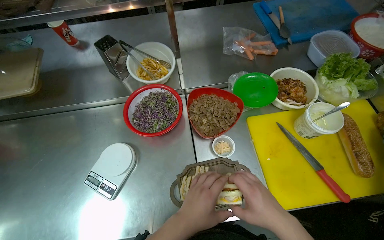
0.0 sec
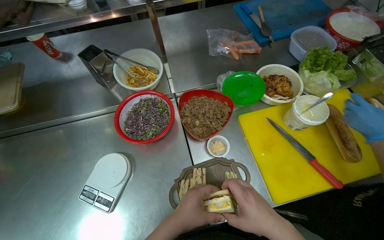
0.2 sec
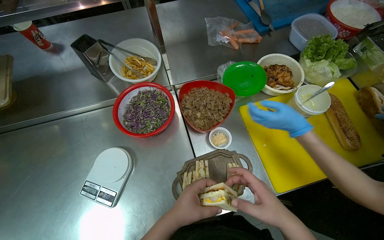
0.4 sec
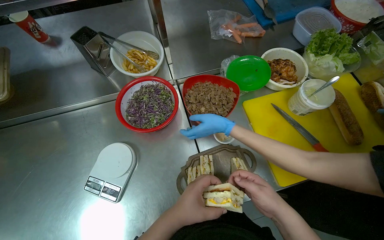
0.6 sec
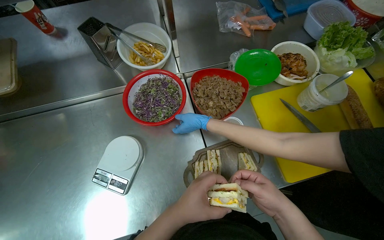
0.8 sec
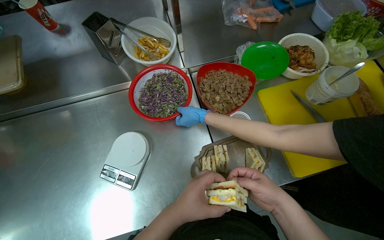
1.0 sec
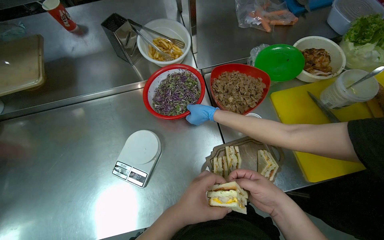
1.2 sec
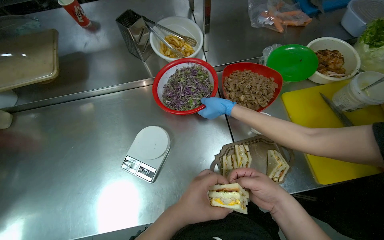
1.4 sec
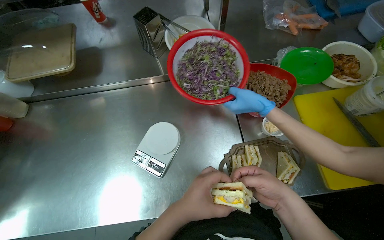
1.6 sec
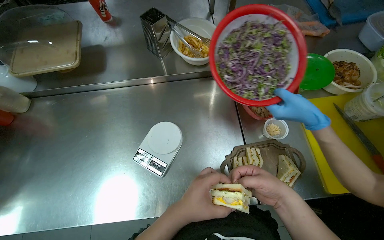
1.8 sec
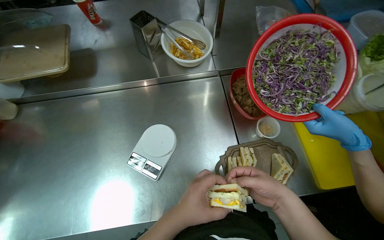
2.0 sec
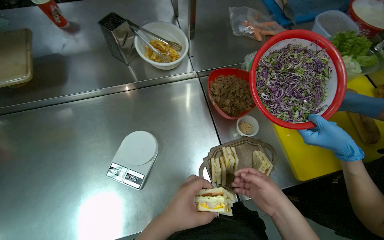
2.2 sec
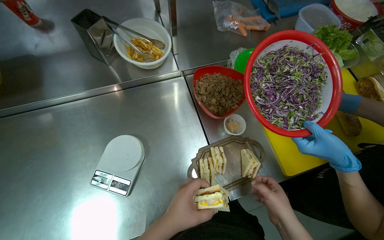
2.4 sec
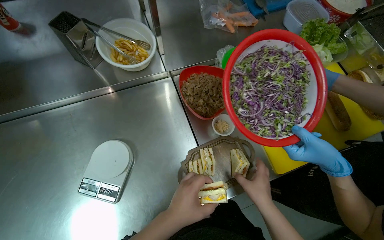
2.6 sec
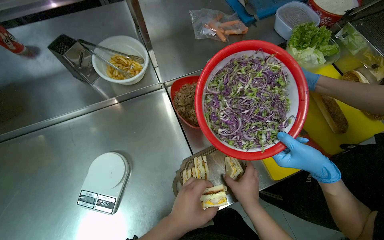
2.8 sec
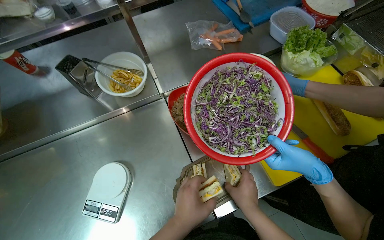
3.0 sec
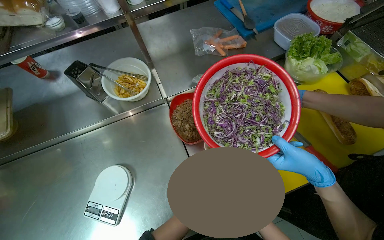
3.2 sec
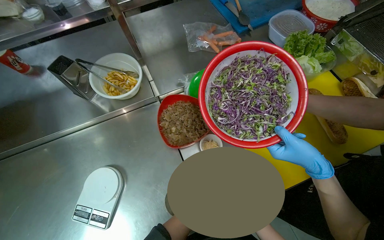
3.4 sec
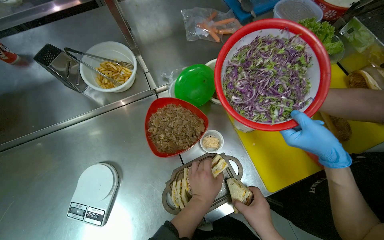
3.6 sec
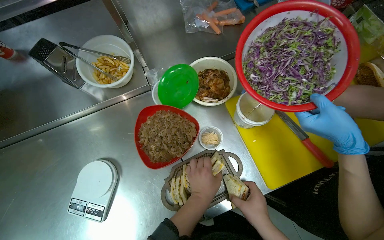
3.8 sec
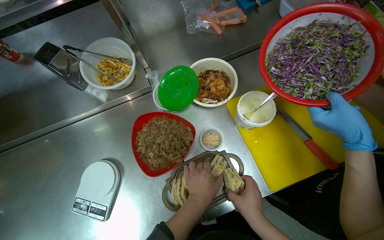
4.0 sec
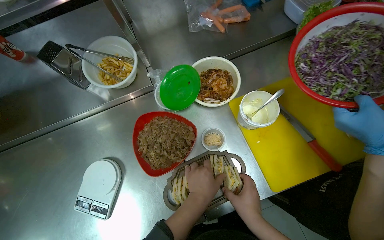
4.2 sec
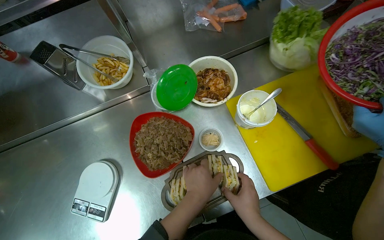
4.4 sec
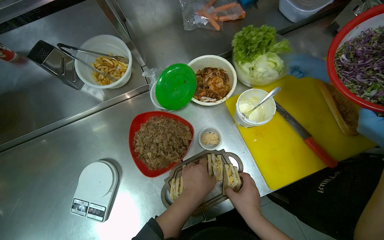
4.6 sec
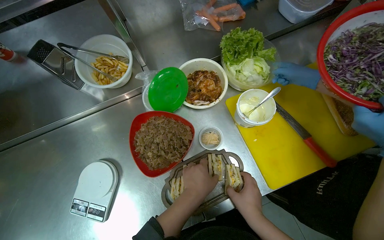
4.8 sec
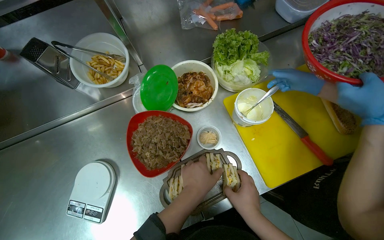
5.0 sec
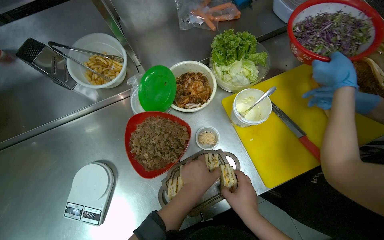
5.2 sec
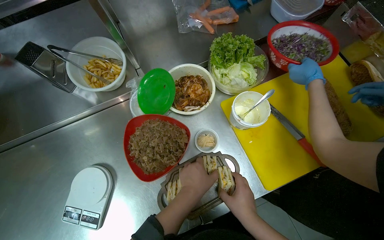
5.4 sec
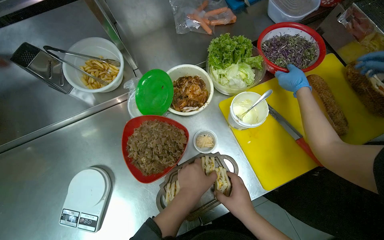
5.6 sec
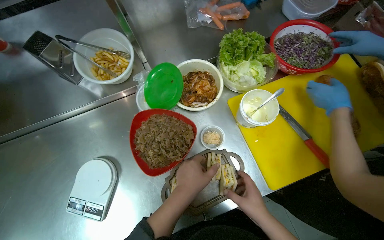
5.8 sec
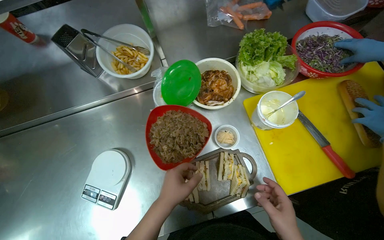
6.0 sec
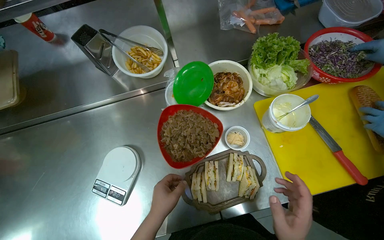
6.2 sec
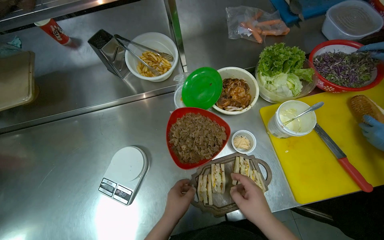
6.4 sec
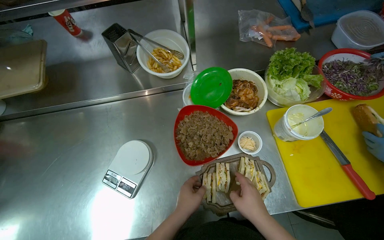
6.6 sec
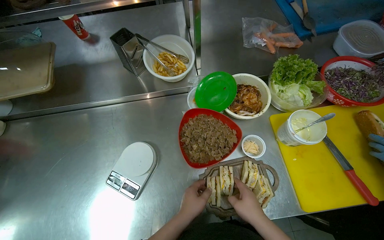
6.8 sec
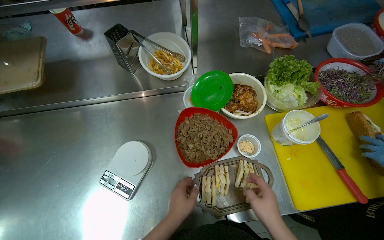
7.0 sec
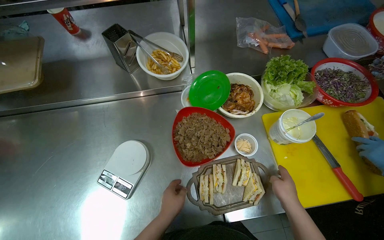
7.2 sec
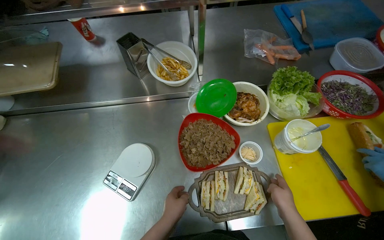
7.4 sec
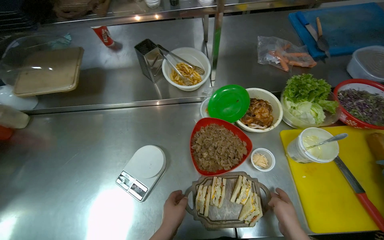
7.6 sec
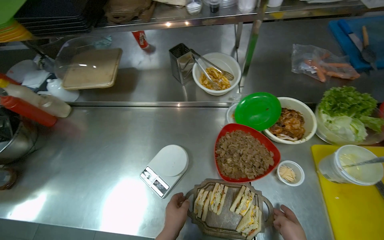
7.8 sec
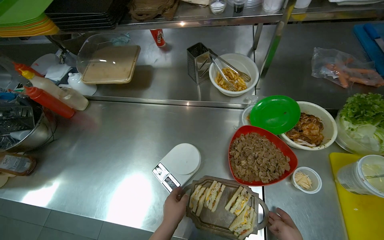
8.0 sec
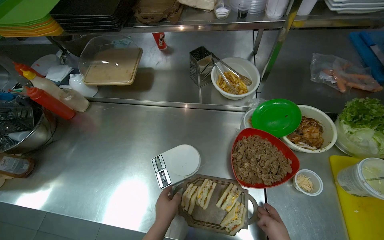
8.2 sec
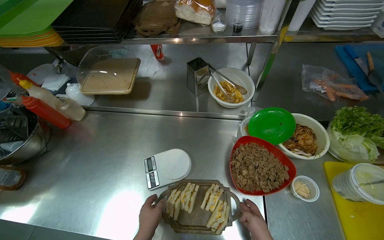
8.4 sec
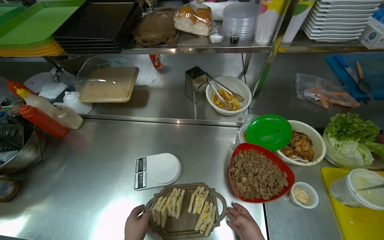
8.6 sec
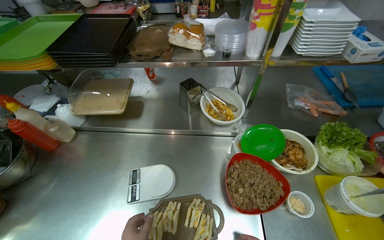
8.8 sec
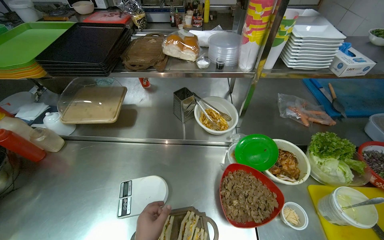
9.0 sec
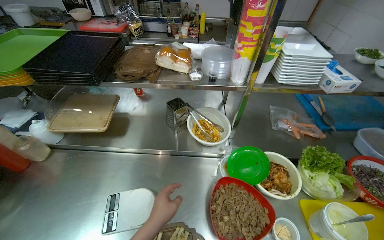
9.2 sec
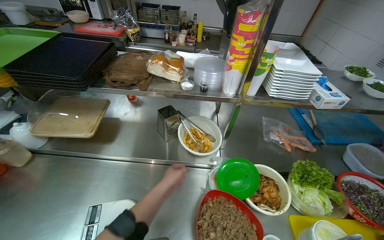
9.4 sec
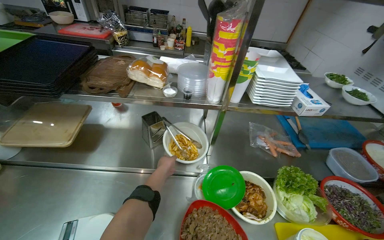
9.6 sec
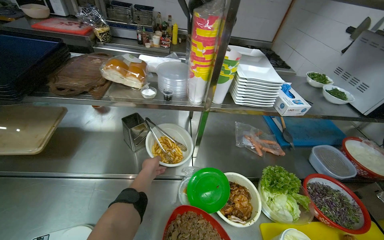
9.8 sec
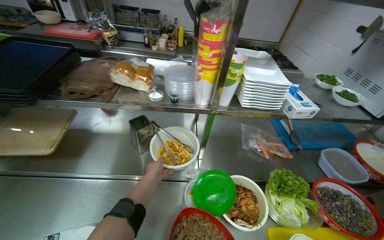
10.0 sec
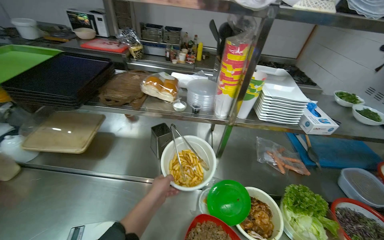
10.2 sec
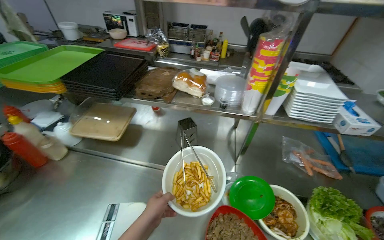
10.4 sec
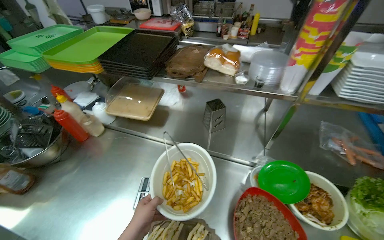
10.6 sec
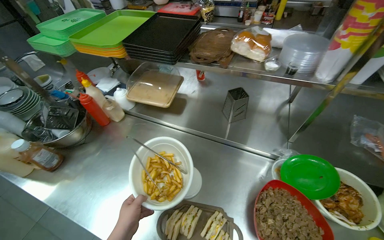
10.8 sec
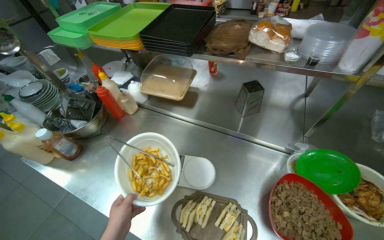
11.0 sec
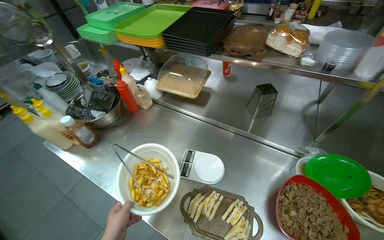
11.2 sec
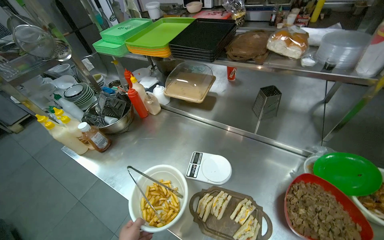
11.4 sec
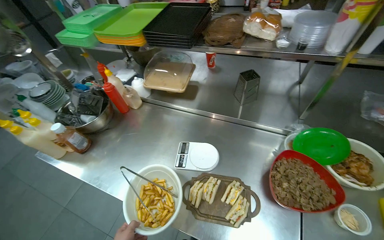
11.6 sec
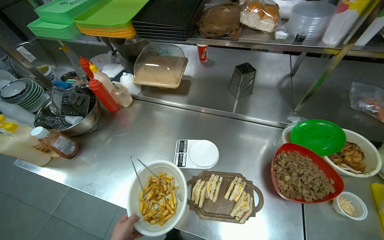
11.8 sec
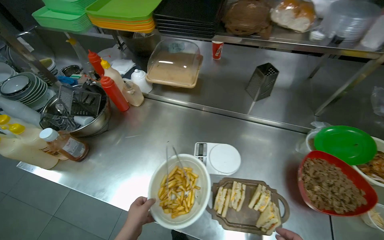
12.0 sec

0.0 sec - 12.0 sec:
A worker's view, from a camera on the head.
Job: preparing food.
The whole recording: Assembling meal on serving tray. The worker arranges sandwiches, salad, and french fries on a serving tray.
3.0 sec - 4.4 sec: The left hand heads farther from the camera, covering approximately 10 cm.
4.4 sec - 6.0 sec: The left hand heads to the left, covering some 10 cm.
6.0 sec - 7.6 sec: The left hand is displaced down the picture by some 10 cm.
7.6 sec - 9.0 sec: The wearer looks about 15 degrees further upward.
10.4 sec - 12.0 sec: The wearer looks about 15 degrees further downward.

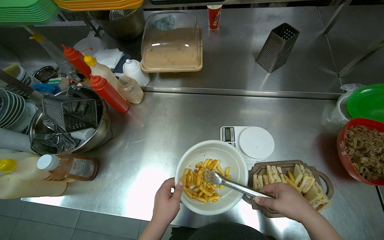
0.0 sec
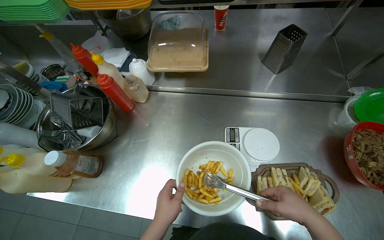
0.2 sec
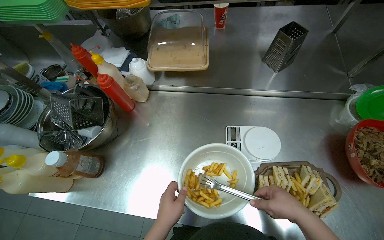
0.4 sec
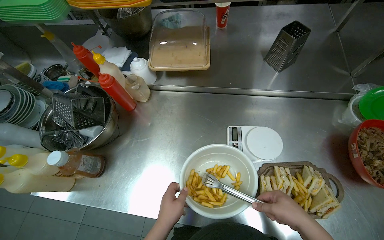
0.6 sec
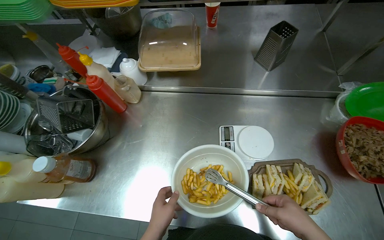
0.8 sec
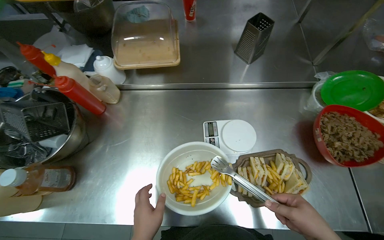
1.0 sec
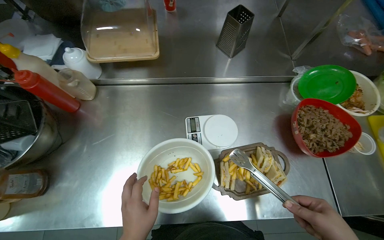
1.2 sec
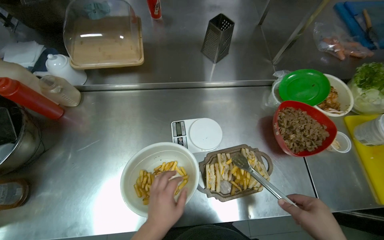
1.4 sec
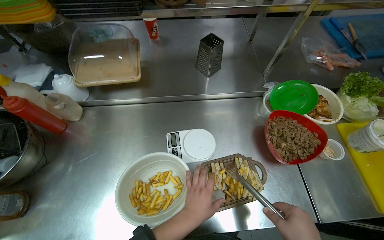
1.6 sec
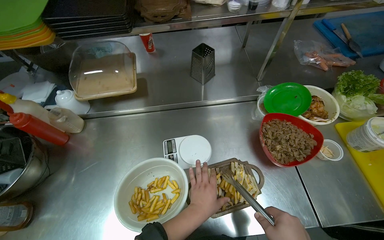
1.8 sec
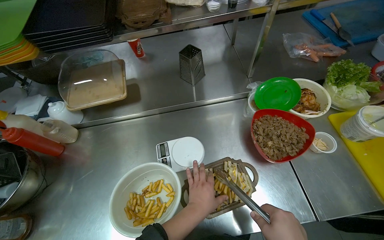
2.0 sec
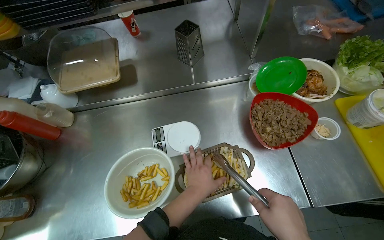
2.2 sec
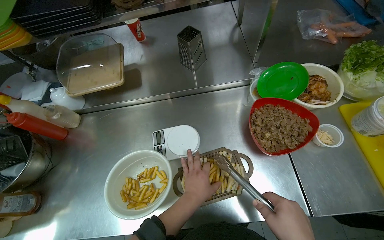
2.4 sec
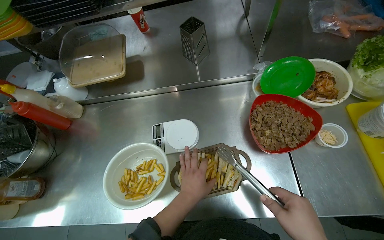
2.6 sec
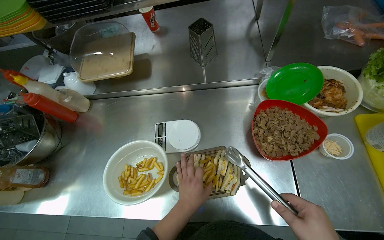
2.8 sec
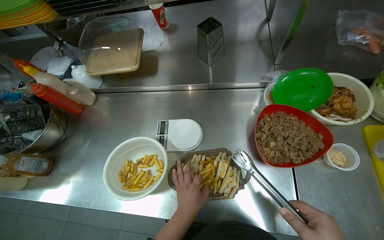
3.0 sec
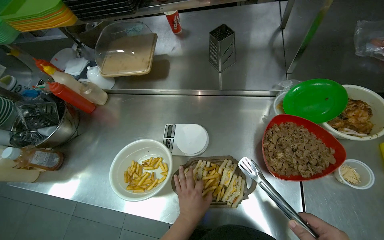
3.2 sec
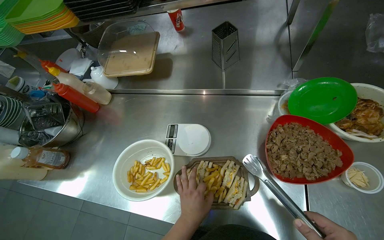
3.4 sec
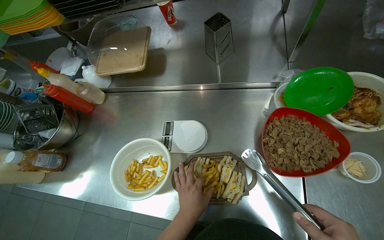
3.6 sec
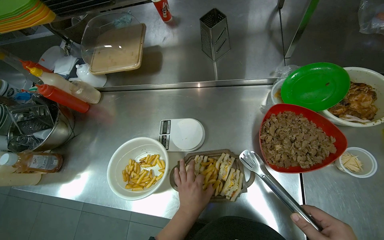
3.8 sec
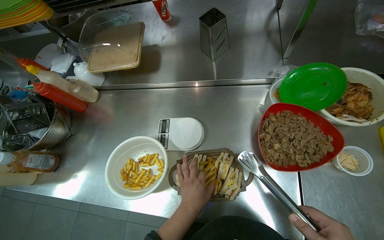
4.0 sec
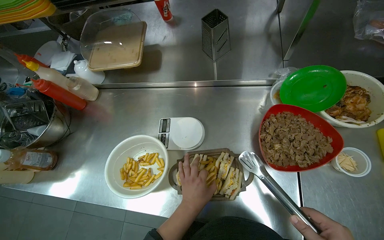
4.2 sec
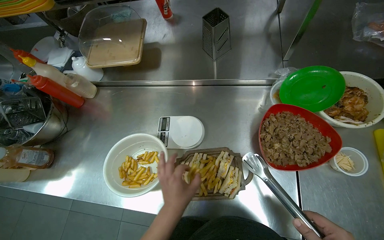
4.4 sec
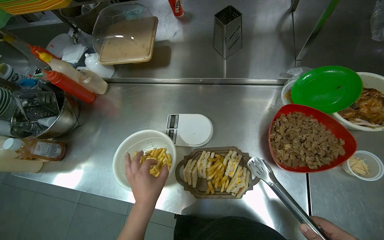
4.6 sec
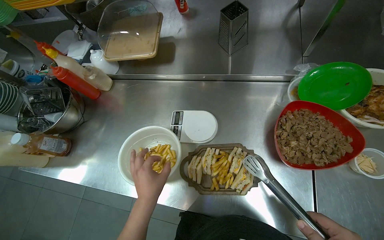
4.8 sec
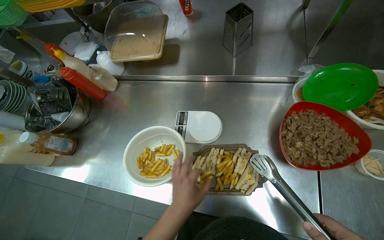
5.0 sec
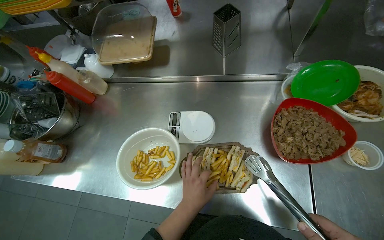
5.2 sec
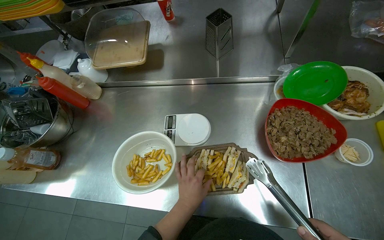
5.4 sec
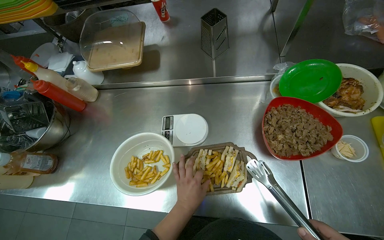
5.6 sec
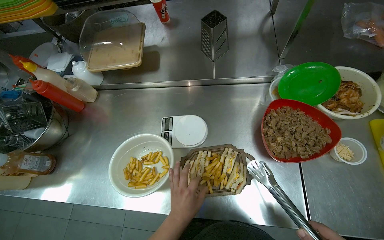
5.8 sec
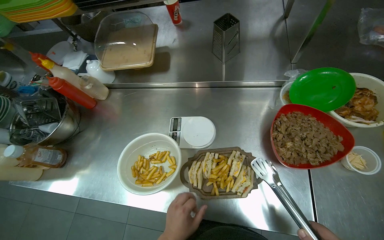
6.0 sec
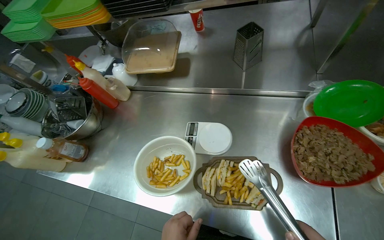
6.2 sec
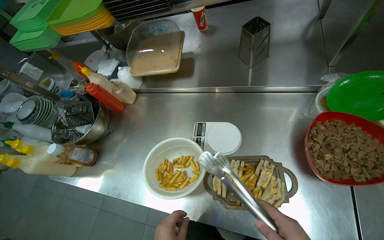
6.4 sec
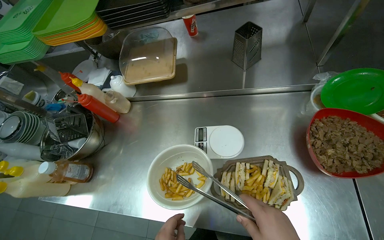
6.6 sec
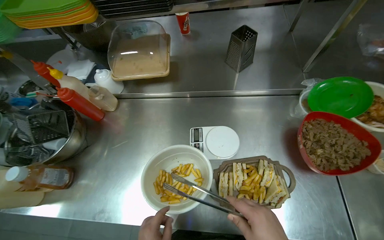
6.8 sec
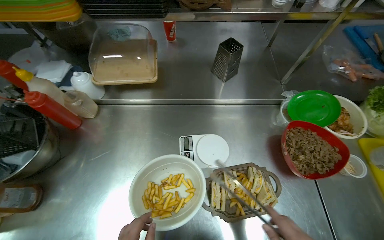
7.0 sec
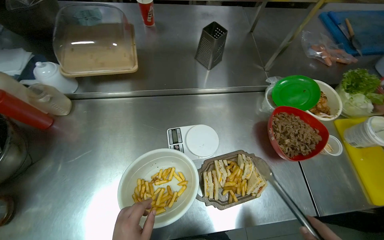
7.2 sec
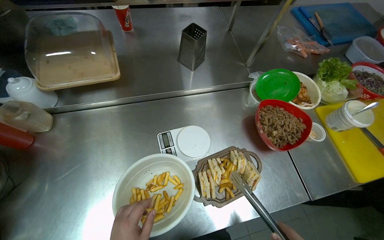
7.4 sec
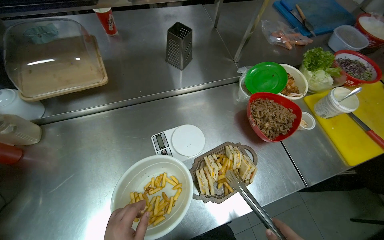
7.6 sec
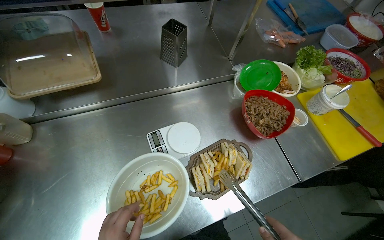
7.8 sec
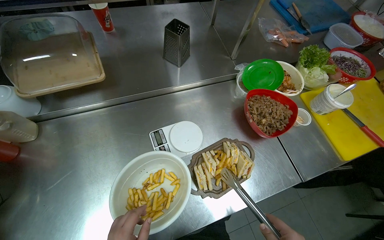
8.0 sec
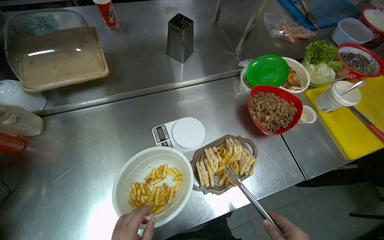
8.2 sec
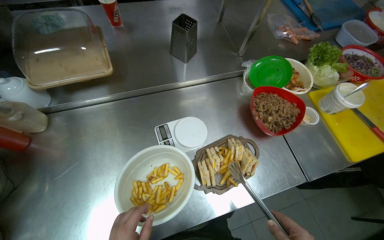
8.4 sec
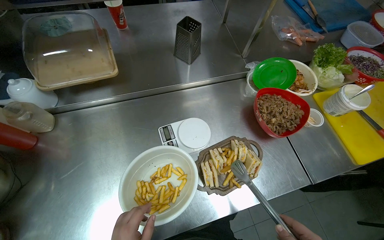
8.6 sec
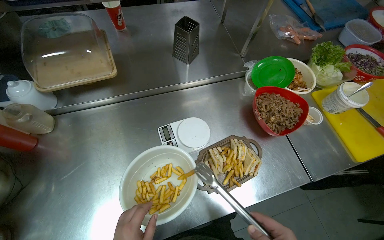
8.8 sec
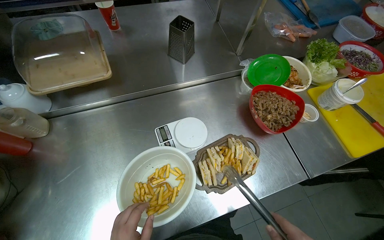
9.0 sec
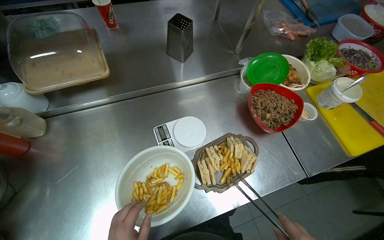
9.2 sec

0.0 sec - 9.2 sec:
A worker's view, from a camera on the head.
Job: preparing food.
The whole recording: Assembling meal on serving tray. The worker arranges sandwiches, salad, and french fries on a serving tray.
1.6 sec - 3.0 sec: The left hand goes roughly 10 cm farther from the camera.
3.0 sec - 4.6 sec: The left hand goes about 15 cm to the left and nearer to the camera.
6.2 sec - 7.6 sec: The head turns to the right by about 35 degrees.
